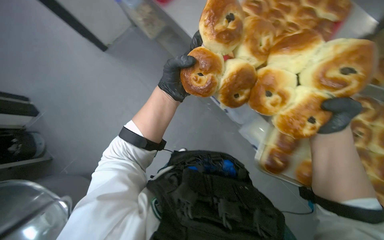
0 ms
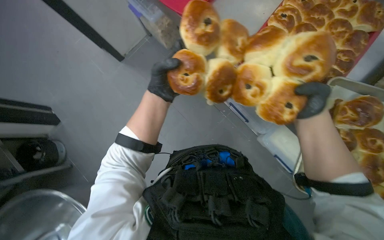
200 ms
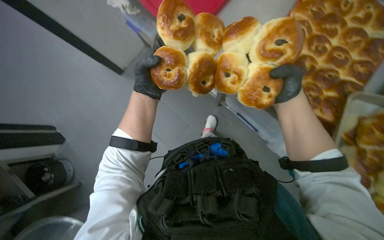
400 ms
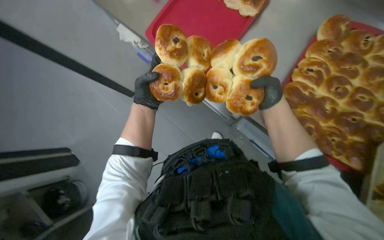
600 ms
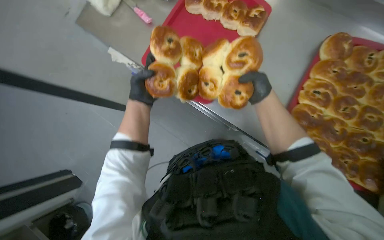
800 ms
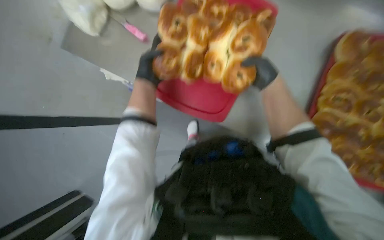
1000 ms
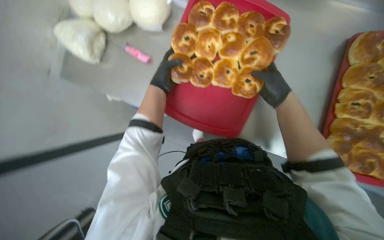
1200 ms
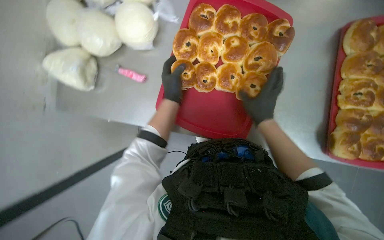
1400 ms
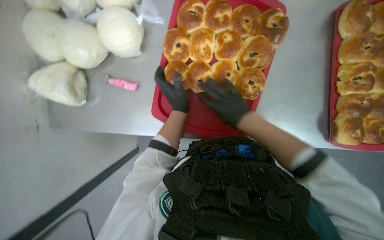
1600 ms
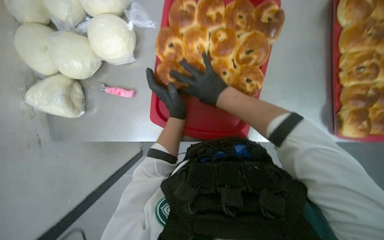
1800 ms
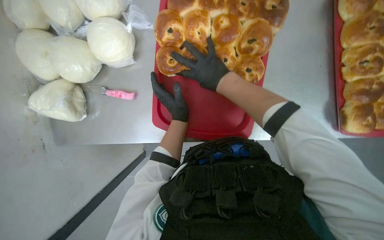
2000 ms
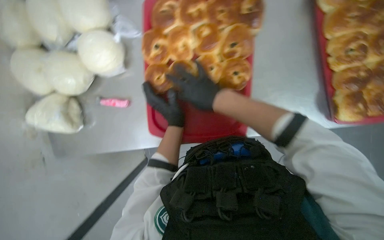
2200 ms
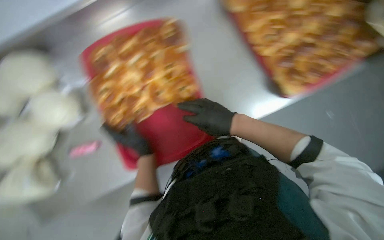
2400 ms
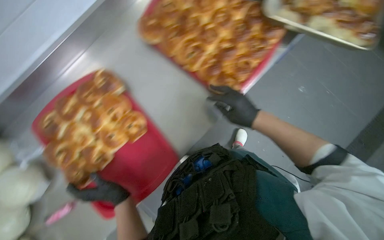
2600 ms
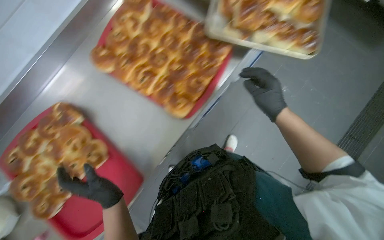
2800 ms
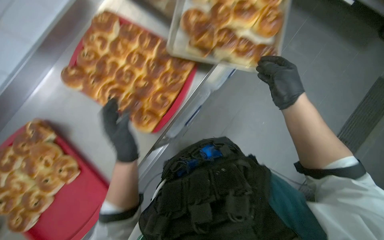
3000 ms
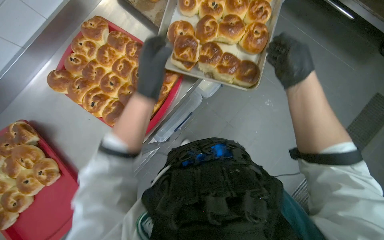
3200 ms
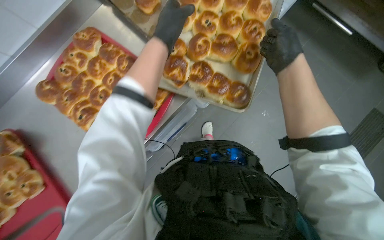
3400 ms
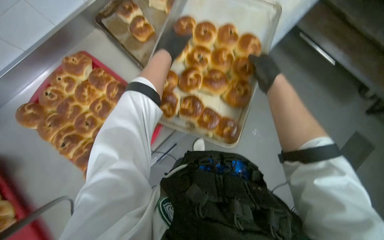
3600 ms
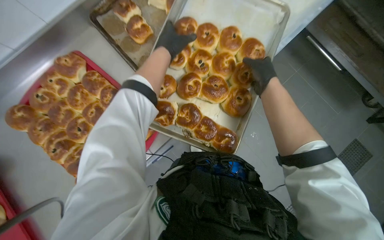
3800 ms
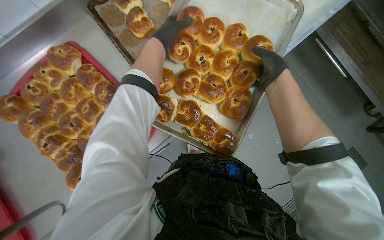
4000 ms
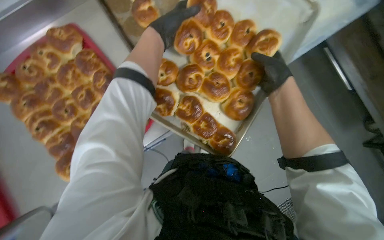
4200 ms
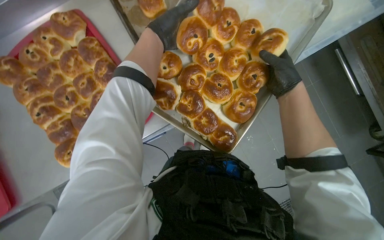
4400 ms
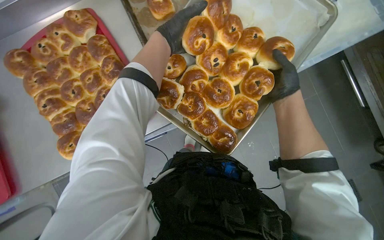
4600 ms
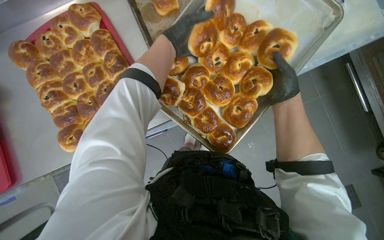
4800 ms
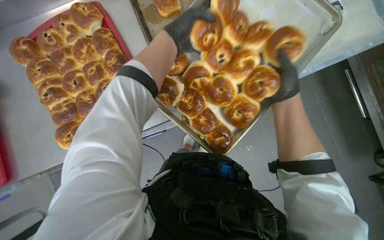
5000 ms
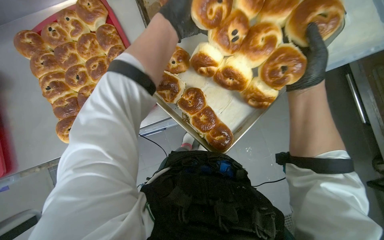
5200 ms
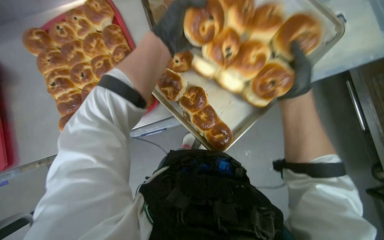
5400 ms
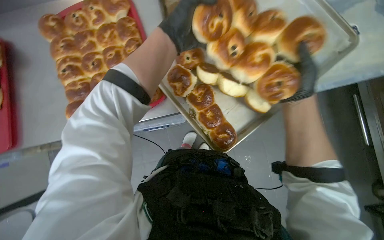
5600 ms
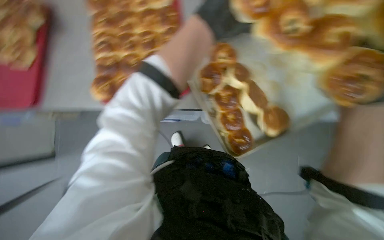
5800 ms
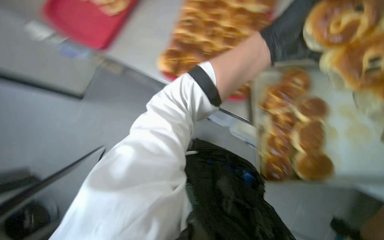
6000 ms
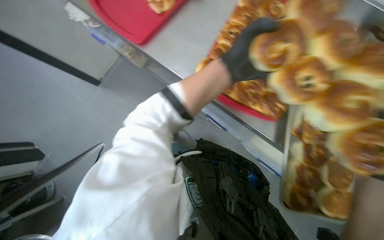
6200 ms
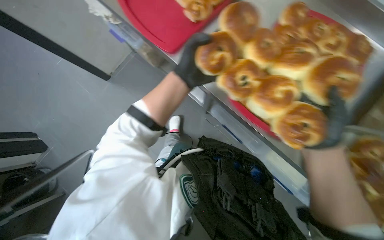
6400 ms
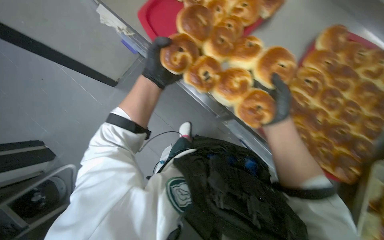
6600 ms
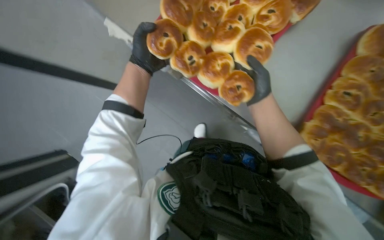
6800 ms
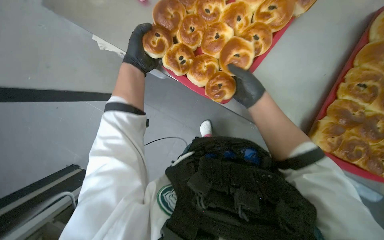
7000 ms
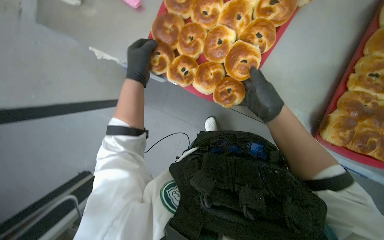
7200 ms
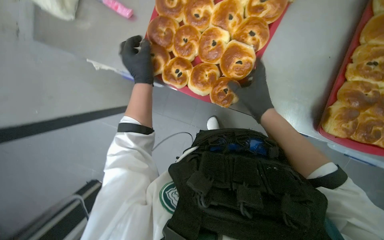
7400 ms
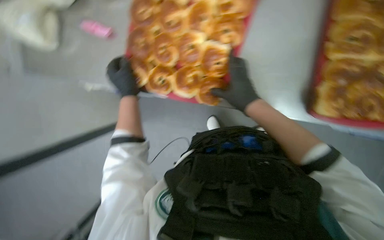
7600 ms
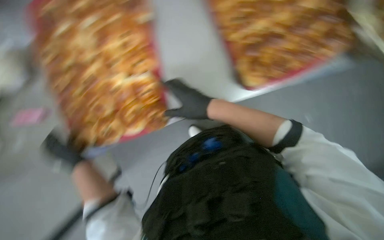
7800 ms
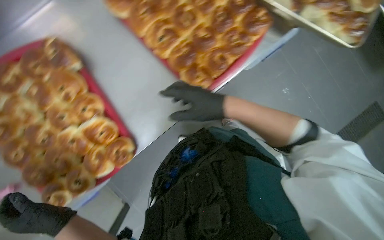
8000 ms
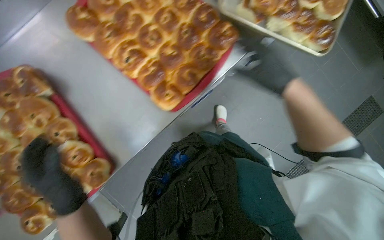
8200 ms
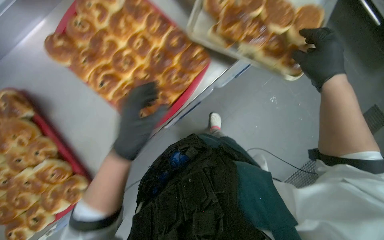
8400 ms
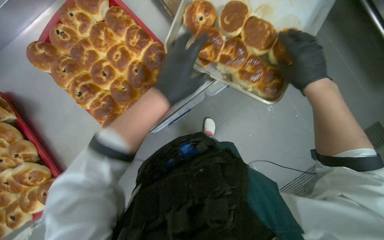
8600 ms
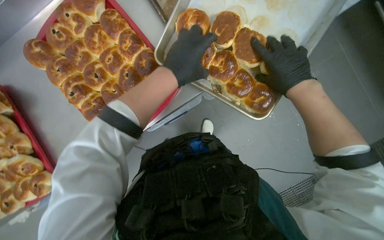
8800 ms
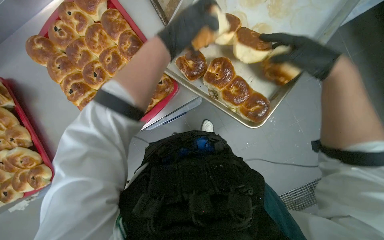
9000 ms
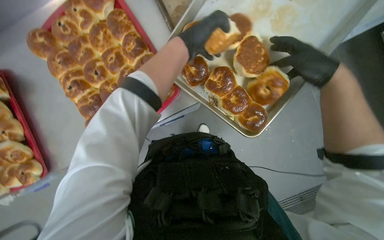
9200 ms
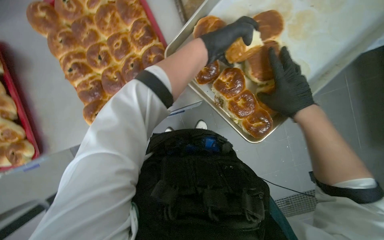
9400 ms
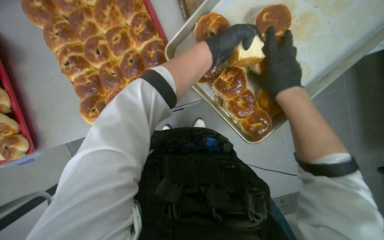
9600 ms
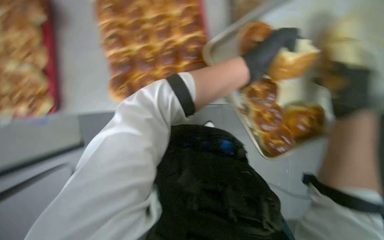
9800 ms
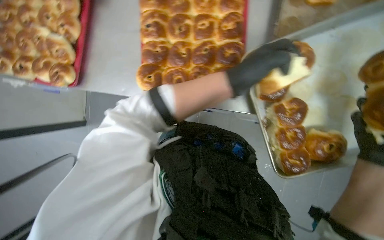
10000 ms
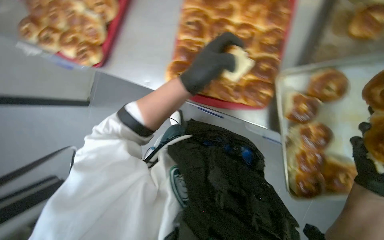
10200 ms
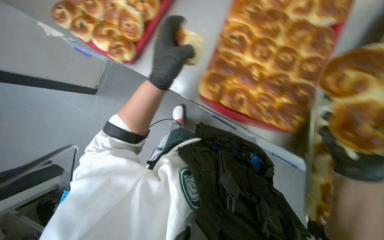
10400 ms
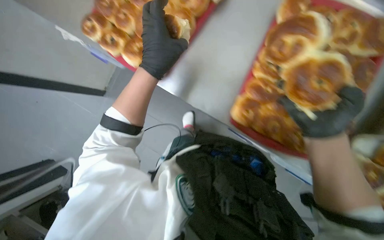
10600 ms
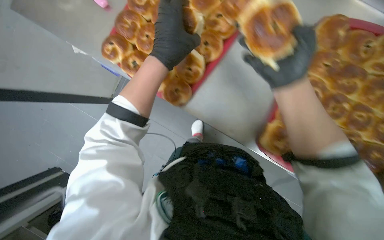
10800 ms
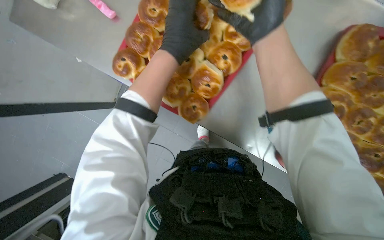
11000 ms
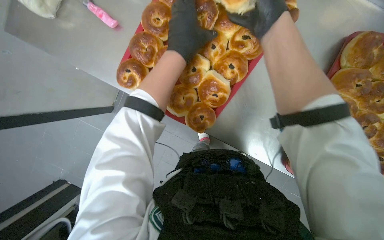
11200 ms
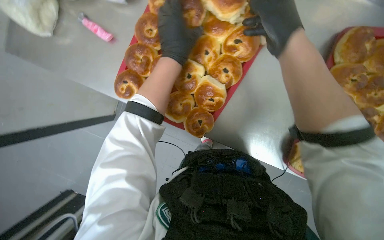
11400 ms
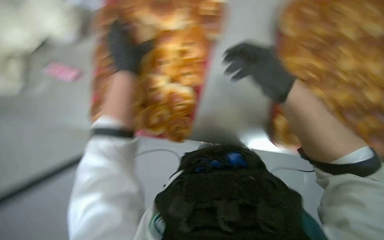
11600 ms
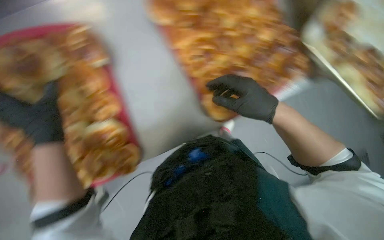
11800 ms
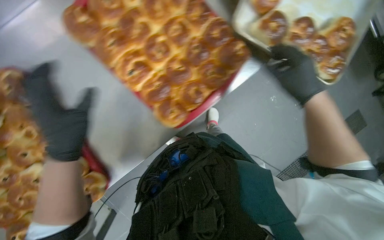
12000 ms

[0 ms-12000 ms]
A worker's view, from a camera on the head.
Job: cooking food.
The whole recording: Transferring baked buns to trays. The worker transfers baked buns from large baking trays to red serving trays.
0 ms to 1600 ms: Everything in view rotates approximately 40 degrees counterclockwise. The right hand is displaced to the left by roughly 25 cm.
1600 ms to 3000 ms: The wearer moves some 60 cm. The scene rotates counterclockwise by roughly 55 degrees.
3000 ms to 4400 ms: The left hand goes about 50 cm up the picture and to the right.
4400 ms to 6000 ms: Everything in view rotates some 55 degrees clockwise.
7600 ms to 9000 ms: The camera is carried roughly 70 cm. Everything in view rotates about 45 degrees counterclockwise.
9000 ms to 10400 ms: The scene rotates clockwise by some 60 degrees.
10400 ms to 12000 ms: The camera pitches upward, by roughly 15 degrees. The scene turns approximately 35 degrees counterclockwise in the picture.

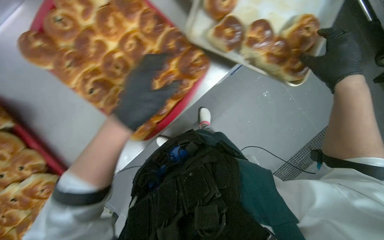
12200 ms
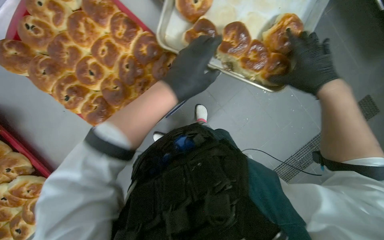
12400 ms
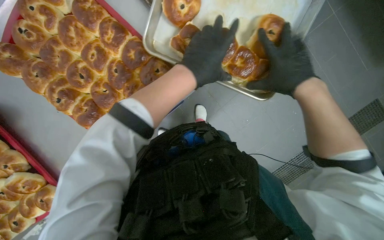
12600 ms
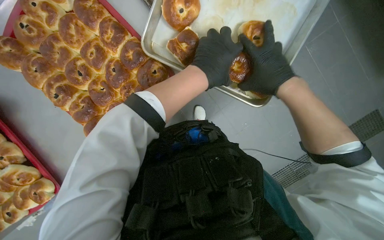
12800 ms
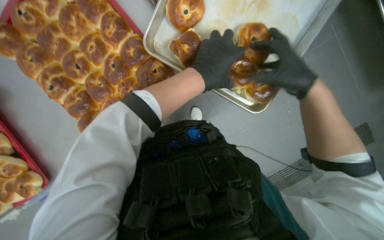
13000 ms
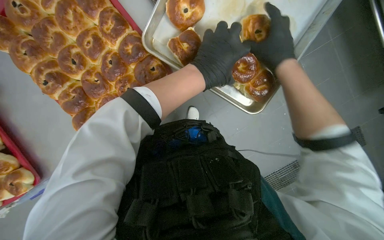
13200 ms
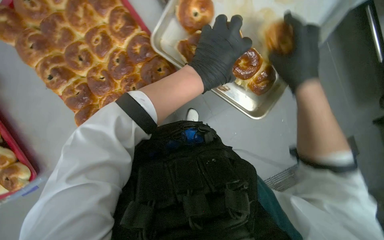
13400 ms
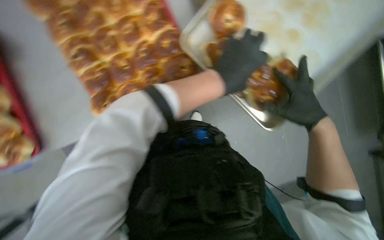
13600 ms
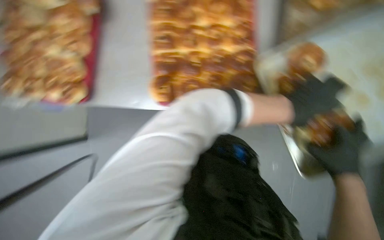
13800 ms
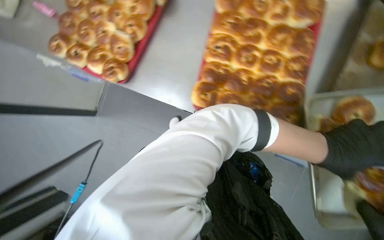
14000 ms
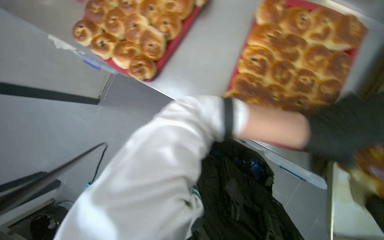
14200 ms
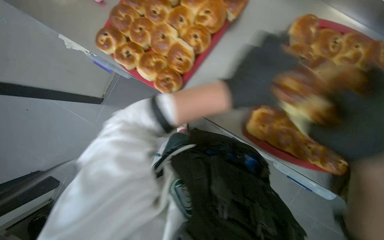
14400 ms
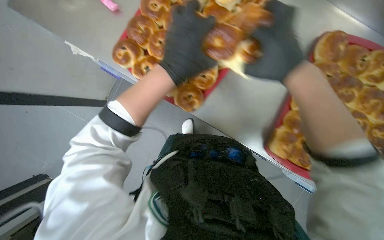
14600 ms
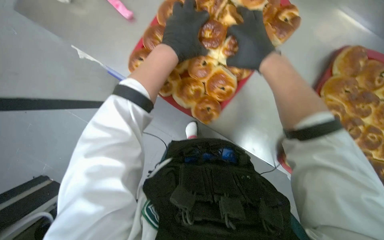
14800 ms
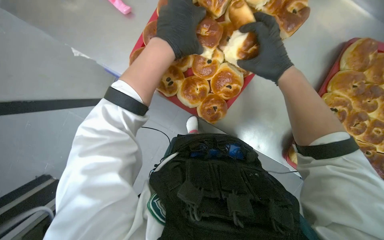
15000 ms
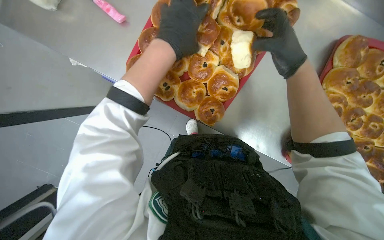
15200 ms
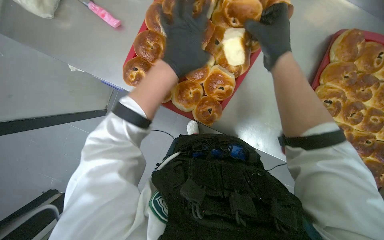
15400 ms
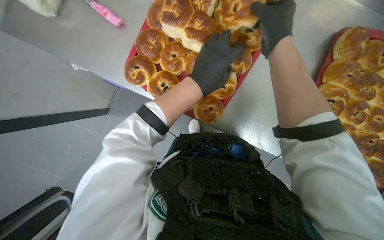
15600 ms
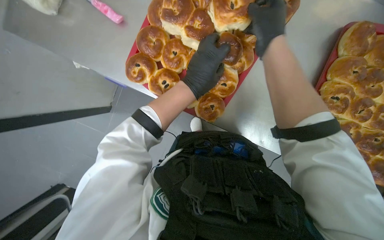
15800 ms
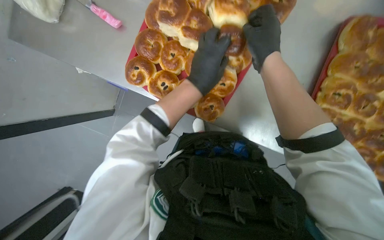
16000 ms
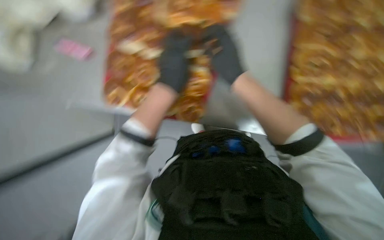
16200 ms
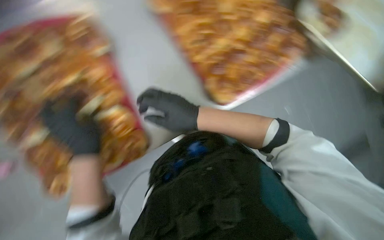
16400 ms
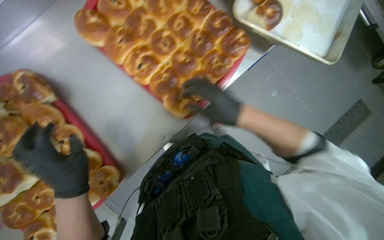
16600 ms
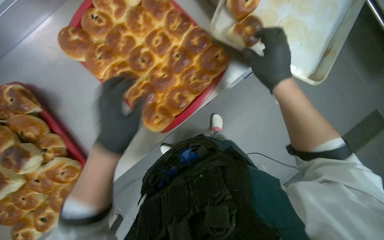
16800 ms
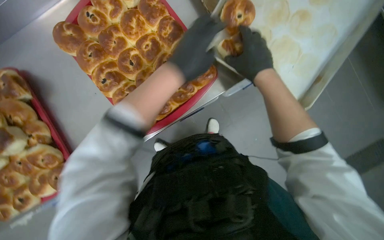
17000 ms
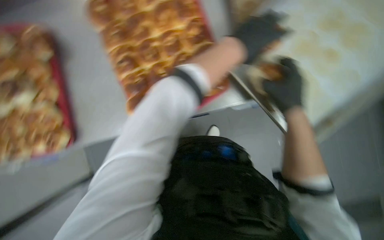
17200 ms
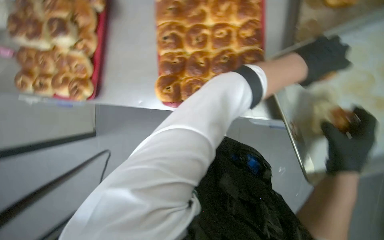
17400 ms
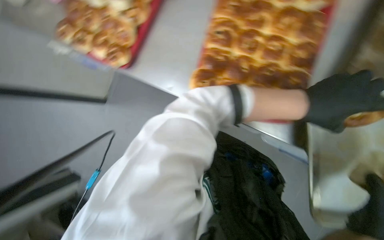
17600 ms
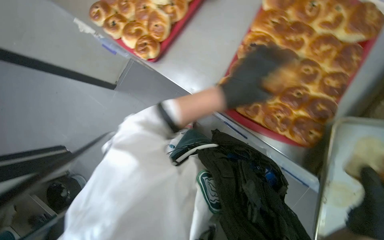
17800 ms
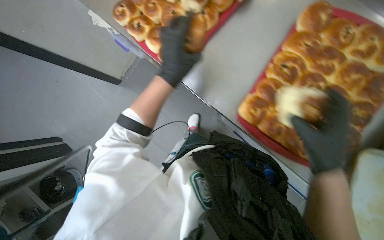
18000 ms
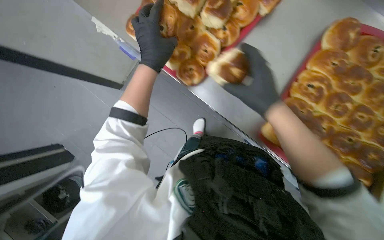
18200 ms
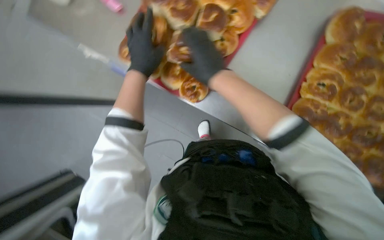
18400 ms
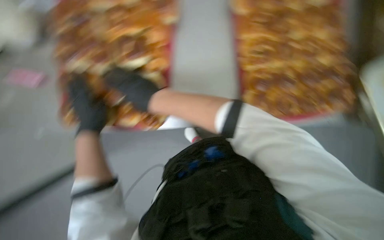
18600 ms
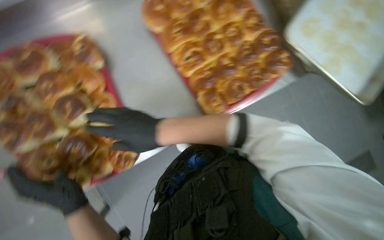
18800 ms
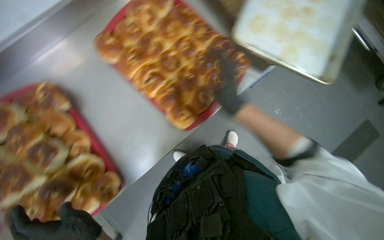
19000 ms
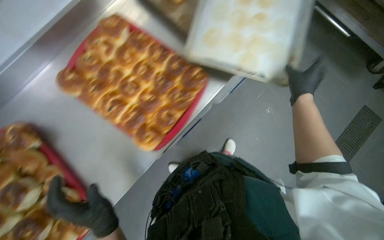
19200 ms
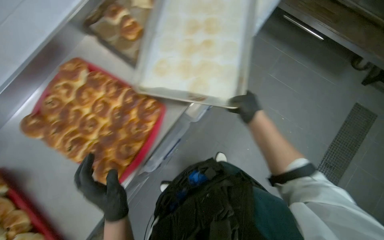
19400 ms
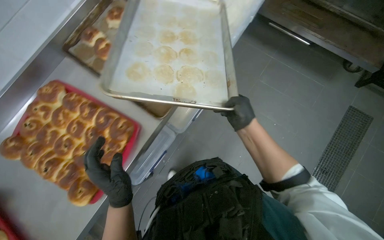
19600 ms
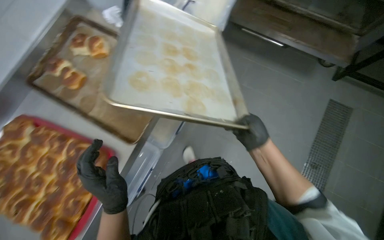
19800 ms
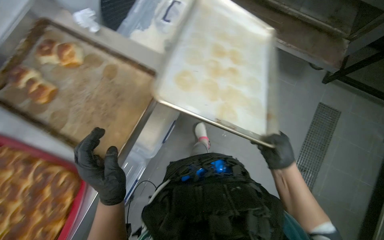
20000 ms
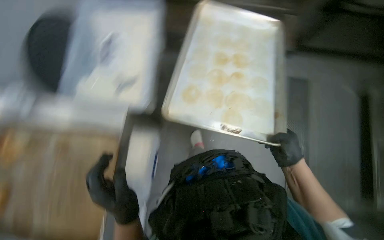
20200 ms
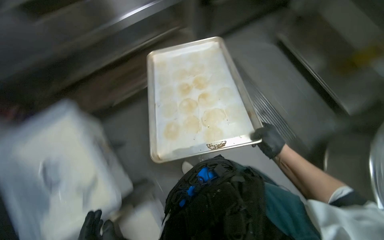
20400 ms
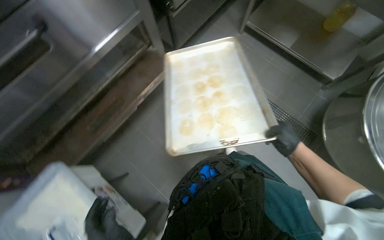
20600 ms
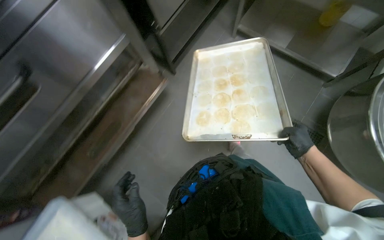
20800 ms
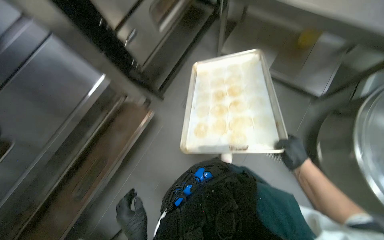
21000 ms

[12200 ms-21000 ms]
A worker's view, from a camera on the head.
Job: cooking food.
The whole recording: Transferring baked buns to trays. The worker transfers baked buns from large baking trays to red serving trays.
12200 ms to 13600 ms: The left hand is displaced to the right by roughly 30 cm.
13600 ms to 15200 ms: The wearer moves some 80 cm. Everything in view rotates some 45 degrees clockwise.
15200 ms to 16600 ms: The scene turns roughly 60 degrees counterclockwise in the picture.
16600 ms to 18000 ms: The head turns to the left by roughly 80 degrees.
18000 ms to 19600 ms: The camera travels about 50 cm. Everything in view rotates roughly 95 degrees counterclockwise.
19600 ms to 21000 ms: The camera travels about 60 cm. The scene turns about 50 degrees counterclockwise in the picture.
